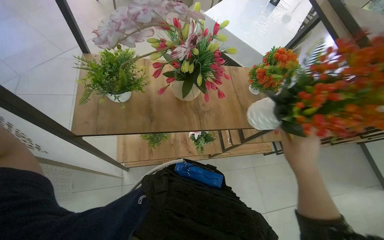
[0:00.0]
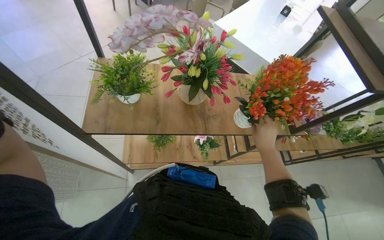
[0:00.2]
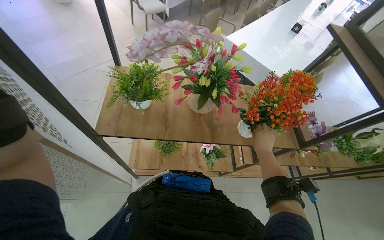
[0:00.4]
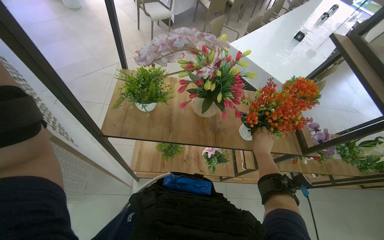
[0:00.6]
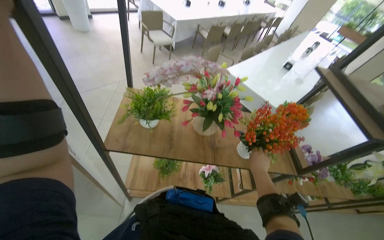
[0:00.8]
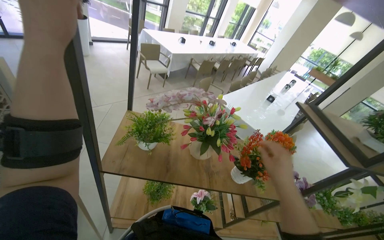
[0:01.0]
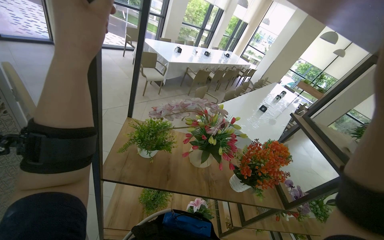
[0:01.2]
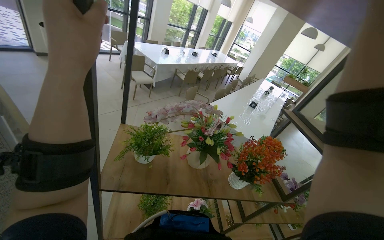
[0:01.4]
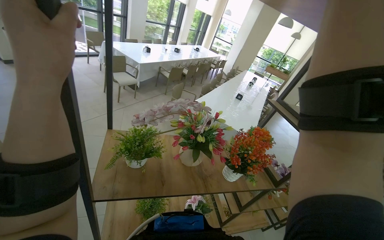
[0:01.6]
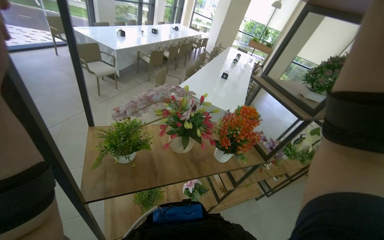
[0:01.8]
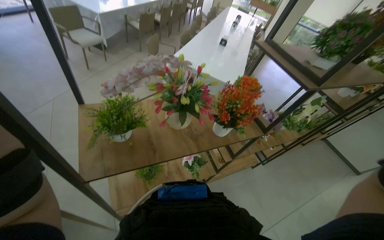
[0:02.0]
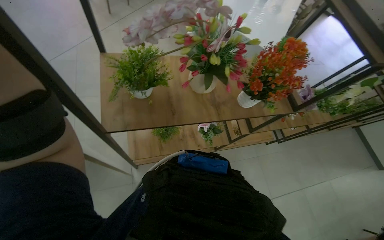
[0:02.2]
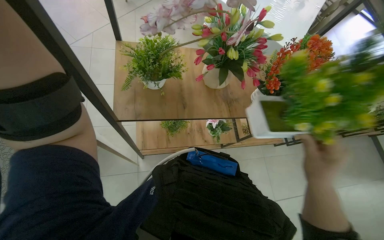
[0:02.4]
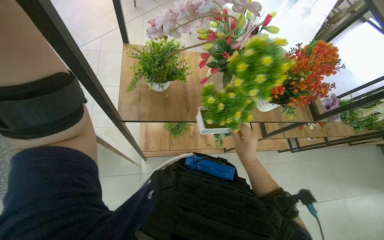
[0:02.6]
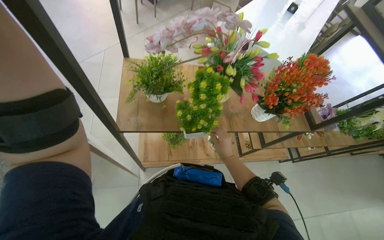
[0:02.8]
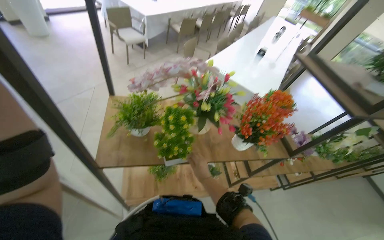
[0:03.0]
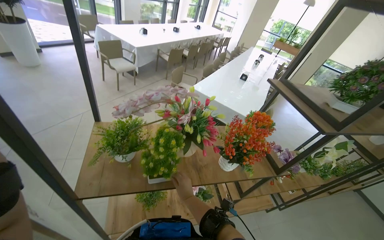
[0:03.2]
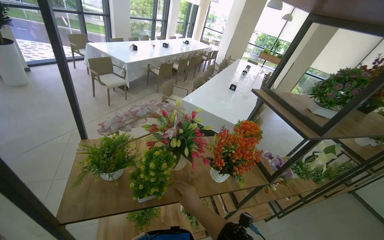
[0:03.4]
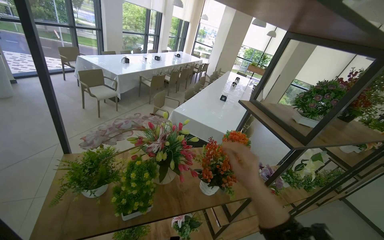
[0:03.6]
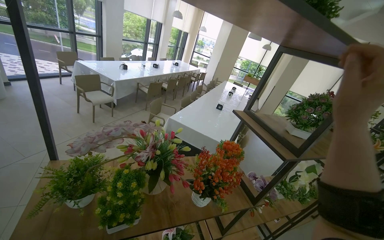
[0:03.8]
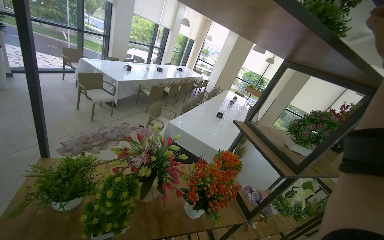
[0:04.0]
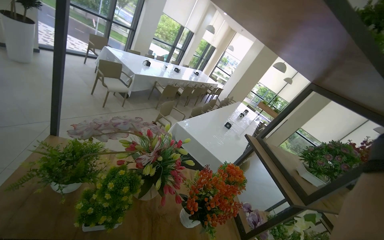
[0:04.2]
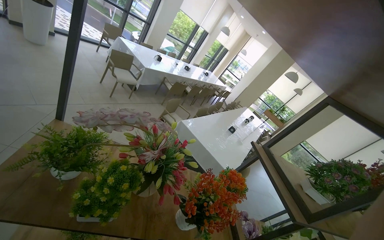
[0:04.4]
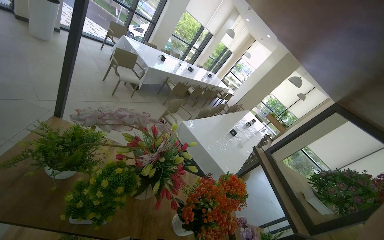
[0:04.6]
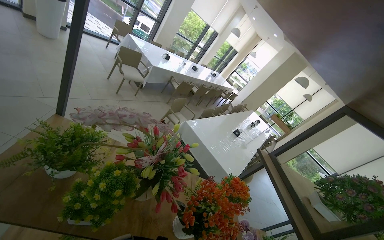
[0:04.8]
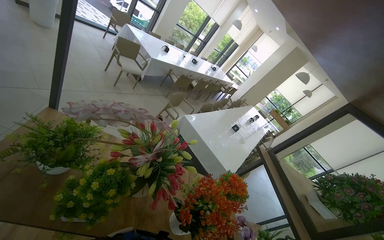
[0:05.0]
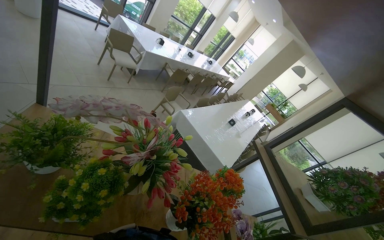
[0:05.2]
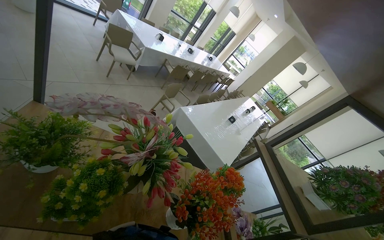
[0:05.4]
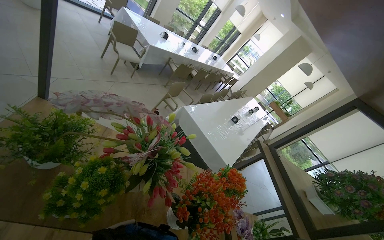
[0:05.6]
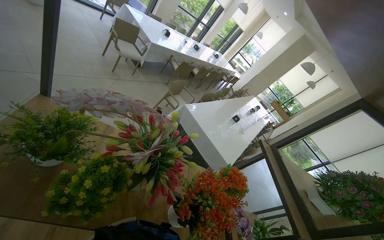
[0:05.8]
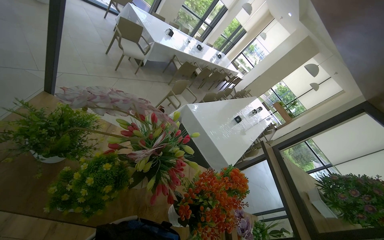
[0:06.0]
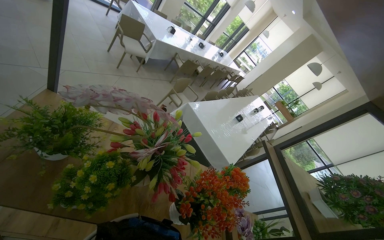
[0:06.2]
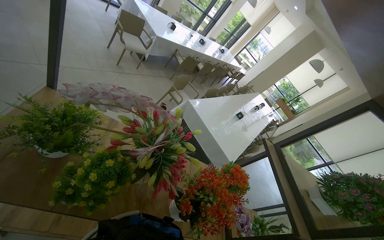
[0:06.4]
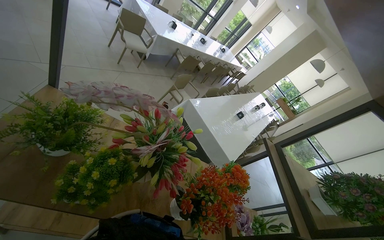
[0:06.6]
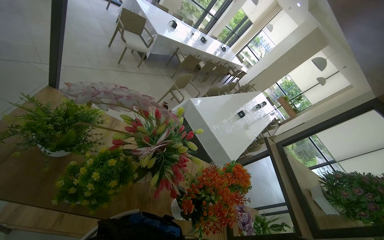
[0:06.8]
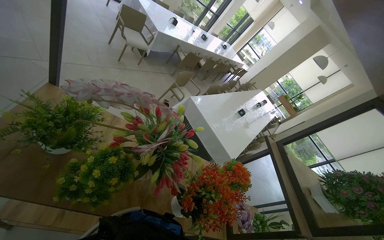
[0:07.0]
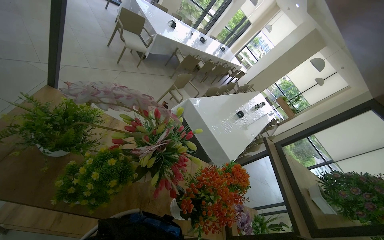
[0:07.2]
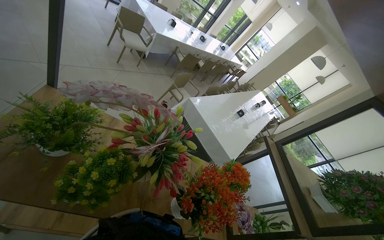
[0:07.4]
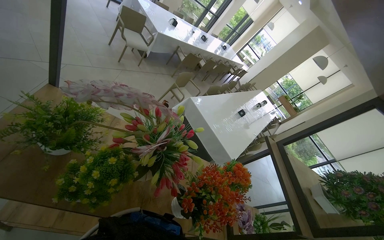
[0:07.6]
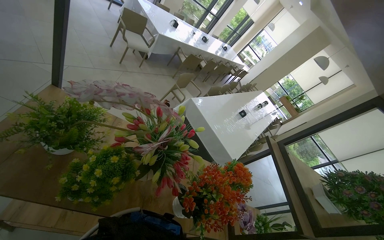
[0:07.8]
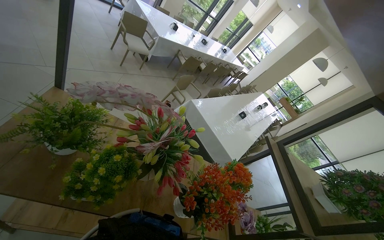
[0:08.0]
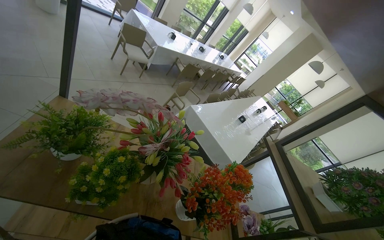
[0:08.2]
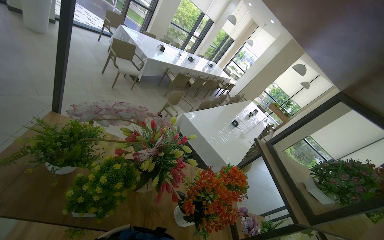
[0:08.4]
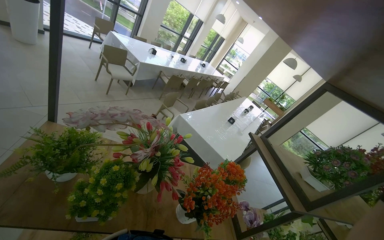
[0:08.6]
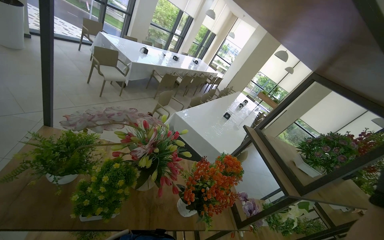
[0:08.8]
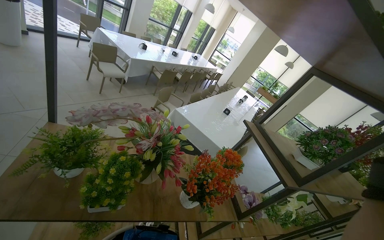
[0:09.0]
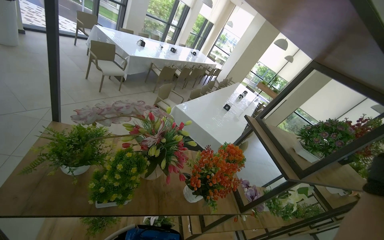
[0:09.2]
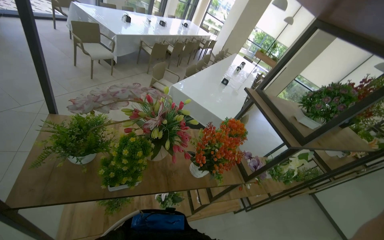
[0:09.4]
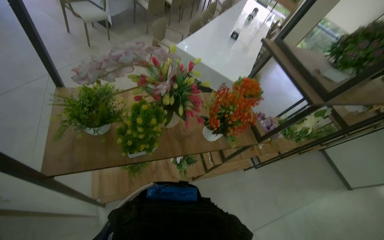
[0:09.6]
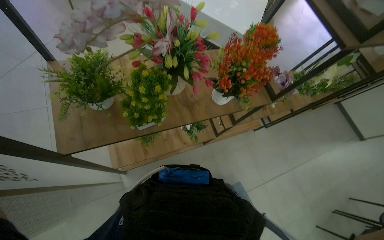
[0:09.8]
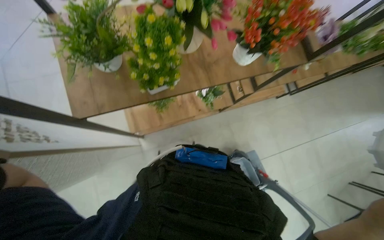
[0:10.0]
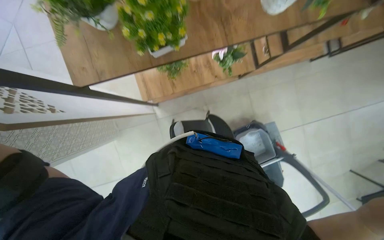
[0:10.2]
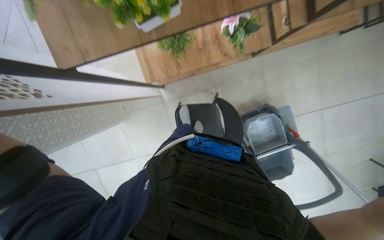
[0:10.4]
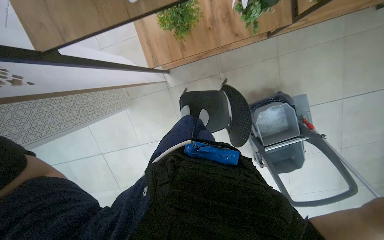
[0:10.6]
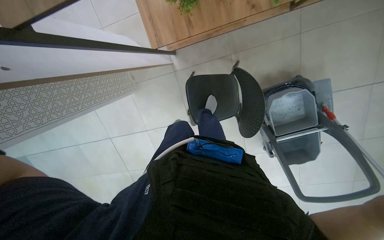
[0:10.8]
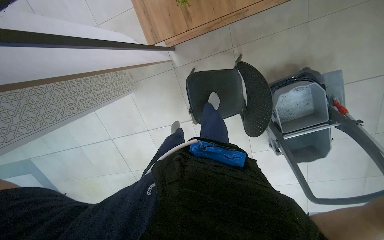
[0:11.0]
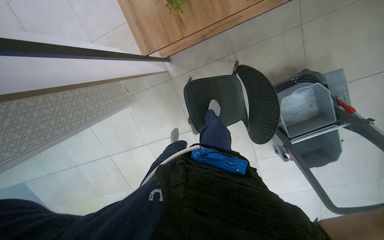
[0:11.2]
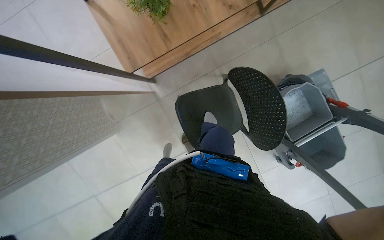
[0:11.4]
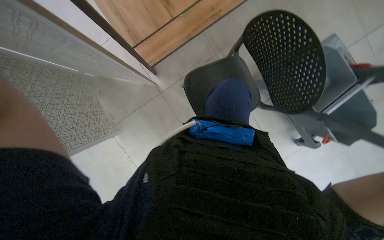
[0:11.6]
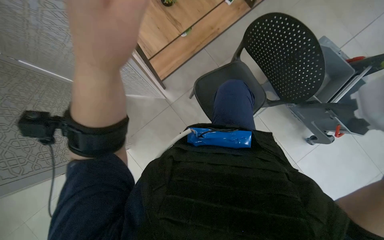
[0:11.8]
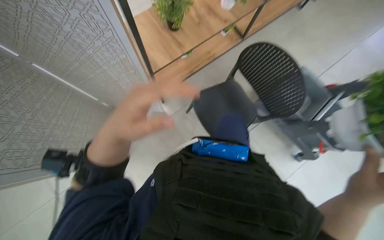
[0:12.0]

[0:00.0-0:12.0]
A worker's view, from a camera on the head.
Job: organizing items.
The whole recording: Gathering potted plants for washing. The worker gathers potted plants from the shelf and places them into a cleaning bucket.
0:00.0 to 0:01.6: The view tips upward by approximately 25 degrees.
0:01.6 to 0:03.0: The view tips downward by some 15 degrees.
0:03.0 to 0:04.4: The camera pitches upward, by approximately 25 degrees.
0:09.0 to 0:10.4: The view pans to the left by about 20 degrees. The view tips downward by approximately 70 degrees.
0:10.4 to 0:12.0: The wearer moves some 50 cm.

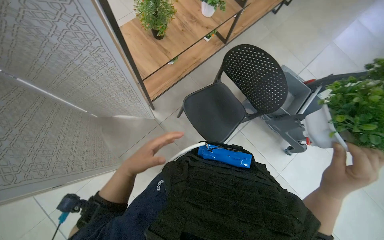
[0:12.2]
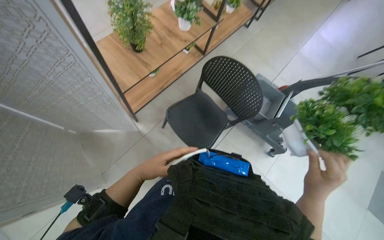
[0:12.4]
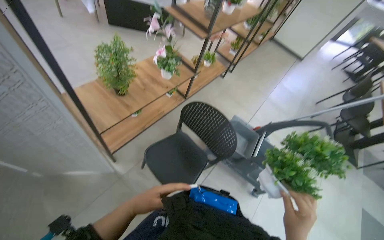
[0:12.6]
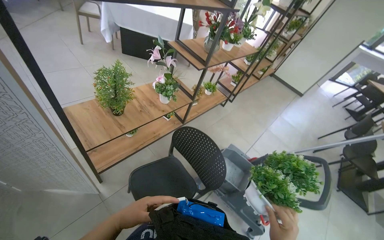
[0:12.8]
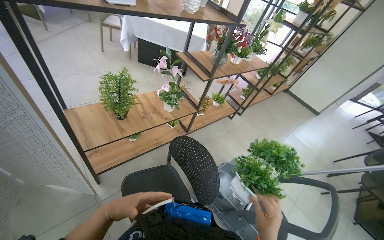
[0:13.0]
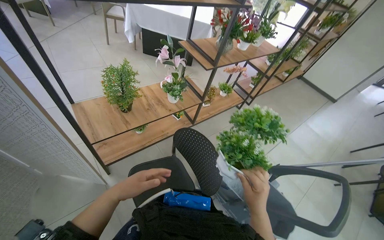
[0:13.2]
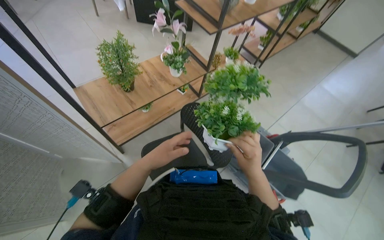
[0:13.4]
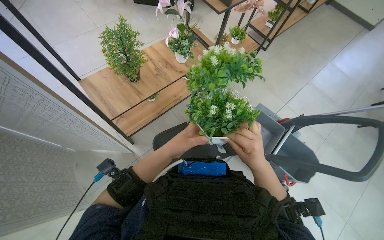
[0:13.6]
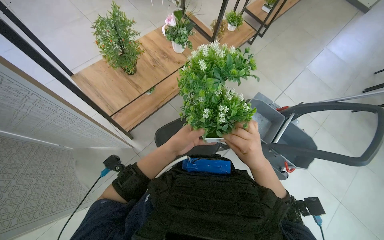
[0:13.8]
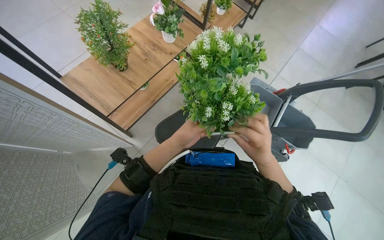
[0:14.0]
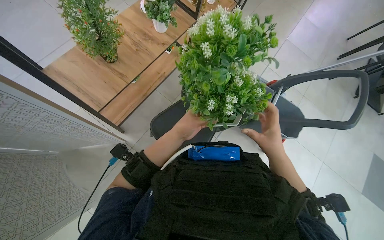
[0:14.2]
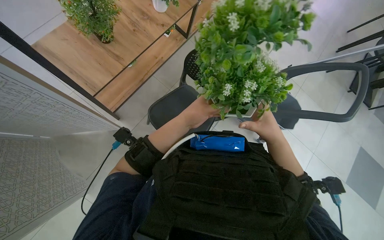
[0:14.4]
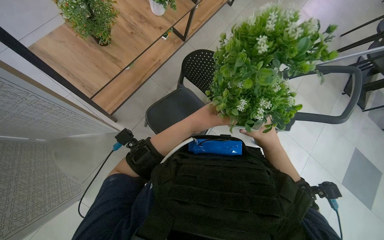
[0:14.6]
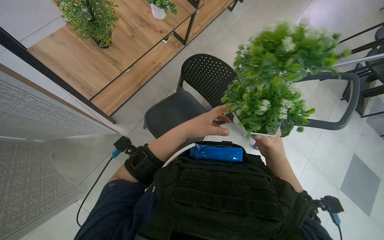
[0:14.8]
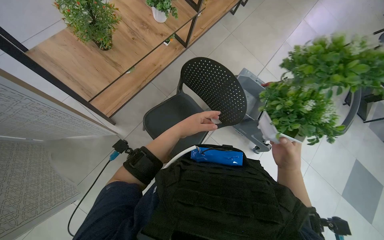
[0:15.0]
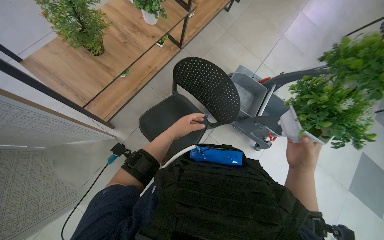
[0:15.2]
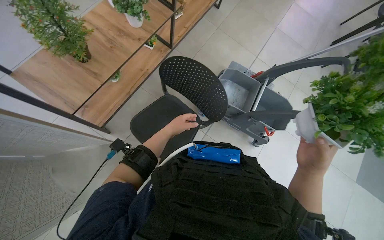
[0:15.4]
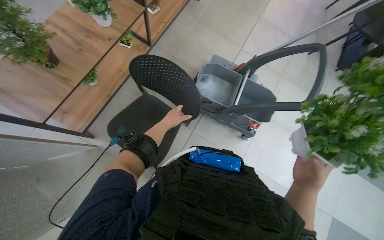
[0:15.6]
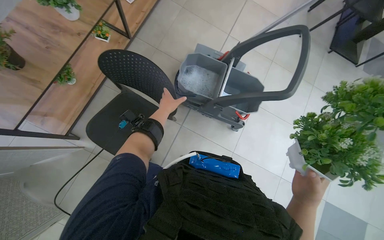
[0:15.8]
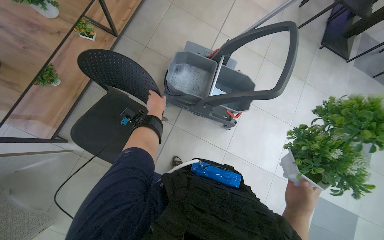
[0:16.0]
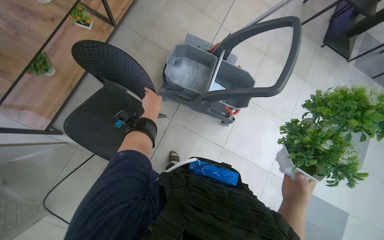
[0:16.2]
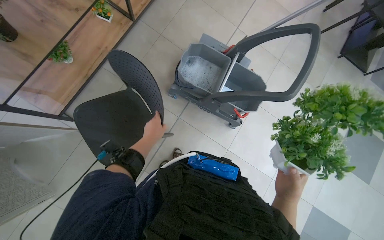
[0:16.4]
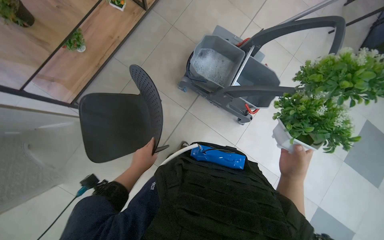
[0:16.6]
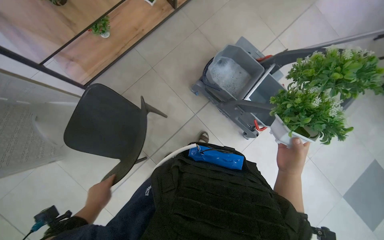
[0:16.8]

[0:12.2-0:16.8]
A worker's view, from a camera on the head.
Job: organizing items.
The whole recording: Gathering potted plants for washing. The worker gathers potted plants from the shelf and places them into a cleaning bucket.
0:15.2 to 0:16.8: The left hand shifts some 30 cm down the picture.

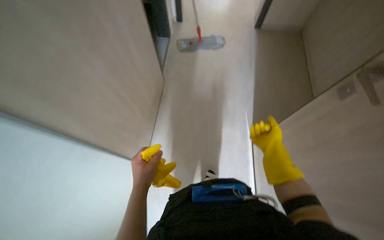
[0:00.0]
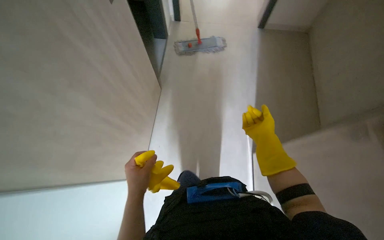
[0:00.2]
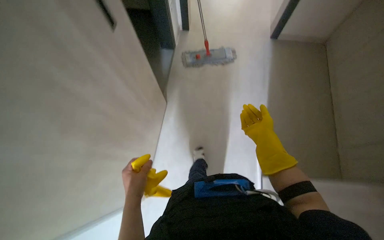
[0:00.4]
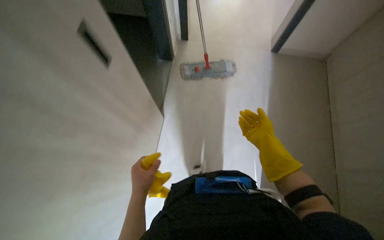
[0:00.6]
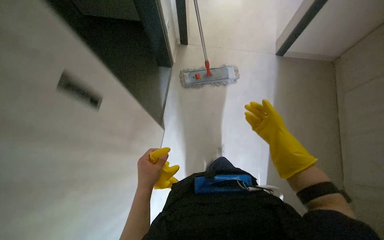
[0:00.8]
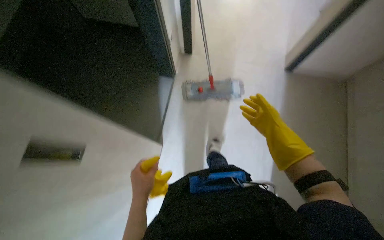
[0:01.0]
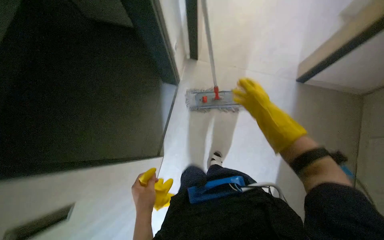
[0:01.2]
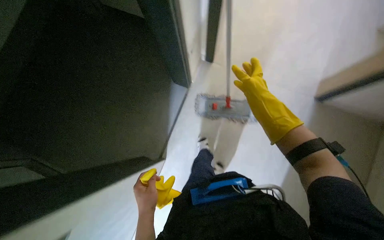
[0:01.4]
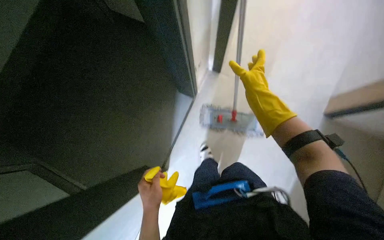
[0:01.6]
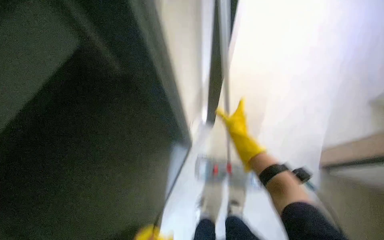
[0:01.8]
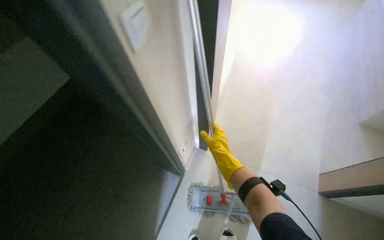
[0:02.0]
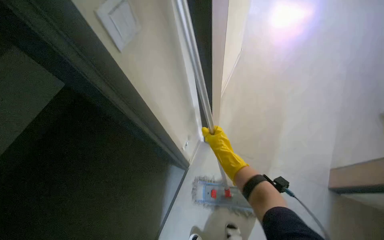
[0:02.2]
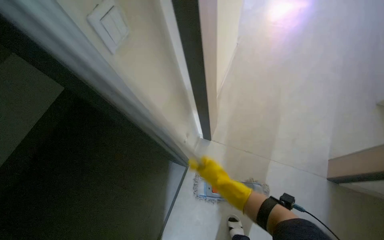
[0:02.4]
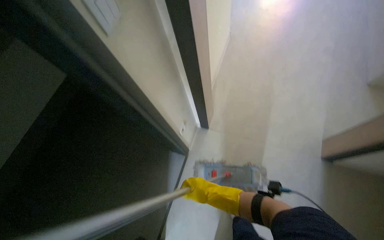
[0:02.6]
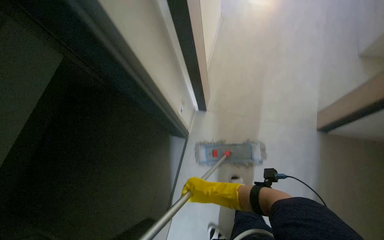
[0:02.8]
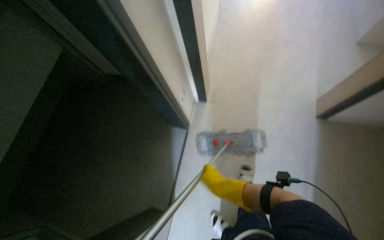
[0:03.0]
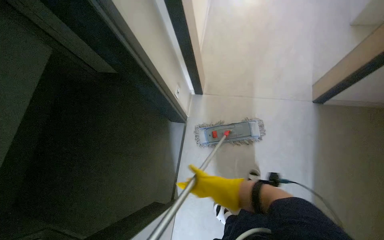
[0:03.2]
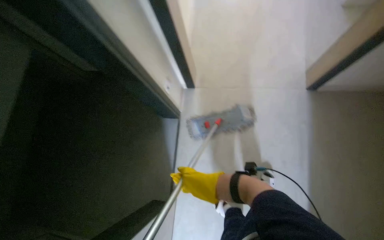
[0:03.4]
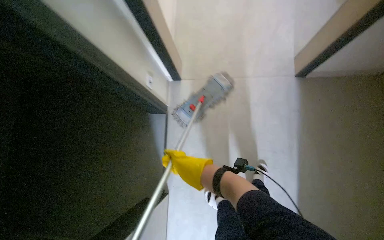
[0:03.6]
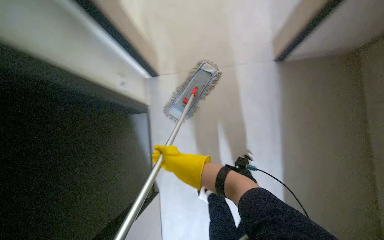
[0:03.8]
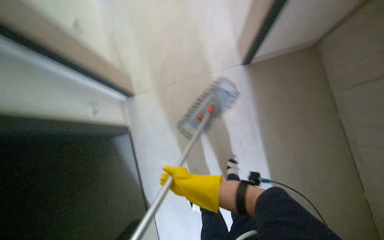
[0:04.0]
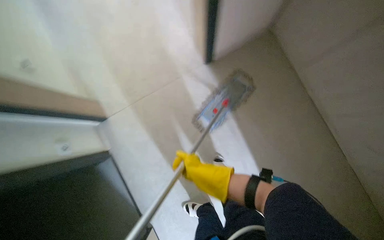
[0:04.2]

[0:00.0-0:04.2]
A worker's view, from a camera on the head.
Job: mopping floor.
The whole recording: Mopping floor. The worker mops the floor with a flat mop.
0:00.0 to 0:01.4: The head turns to the left by some 15 degrees. The wearer looks approximately 20 degrees further upward. The right hand goes approximately 35 cm up the picture.
0:01.4 to 0:02.8: The right hand goes roughly 40 cm down the picture and to the left.
